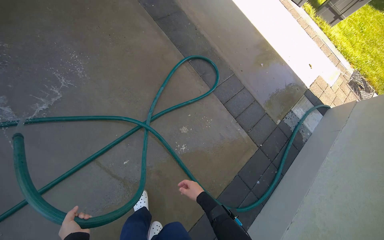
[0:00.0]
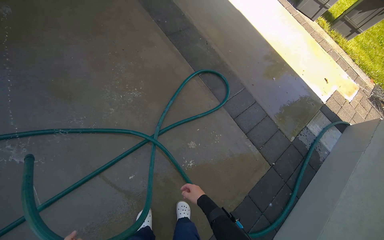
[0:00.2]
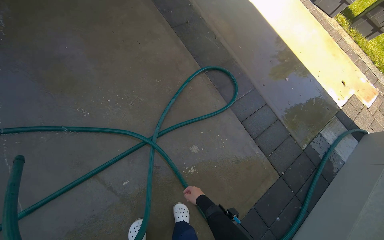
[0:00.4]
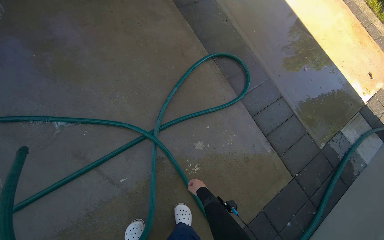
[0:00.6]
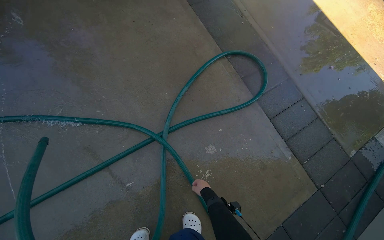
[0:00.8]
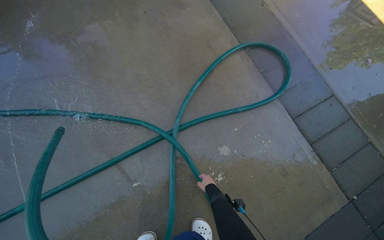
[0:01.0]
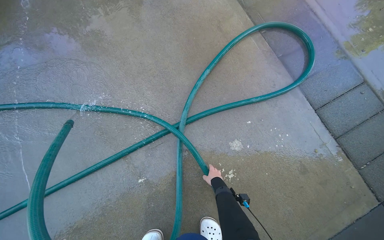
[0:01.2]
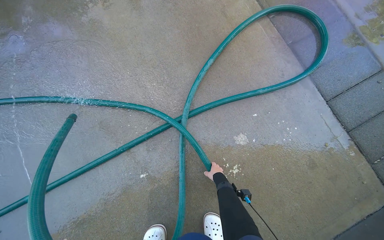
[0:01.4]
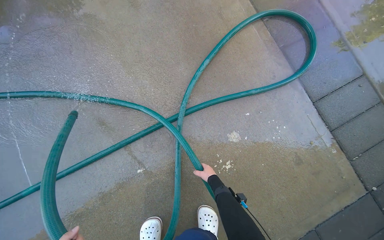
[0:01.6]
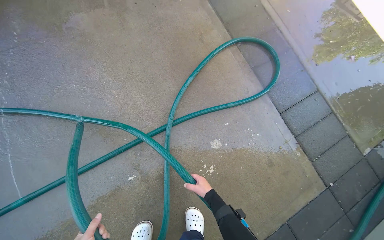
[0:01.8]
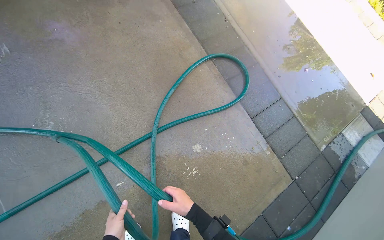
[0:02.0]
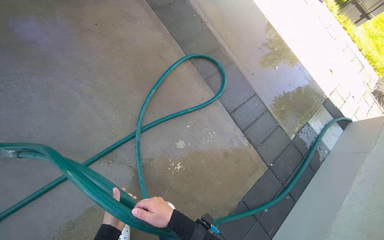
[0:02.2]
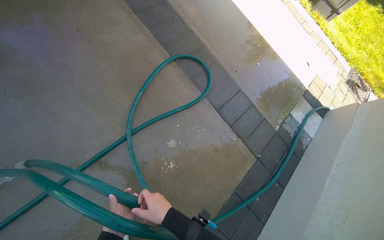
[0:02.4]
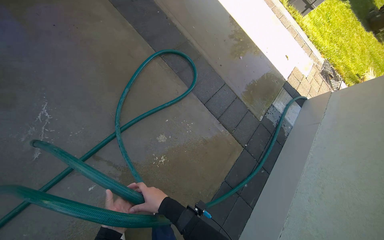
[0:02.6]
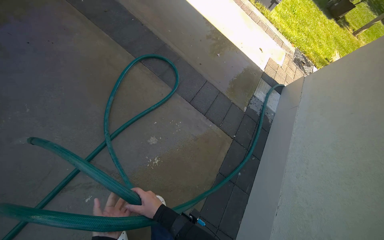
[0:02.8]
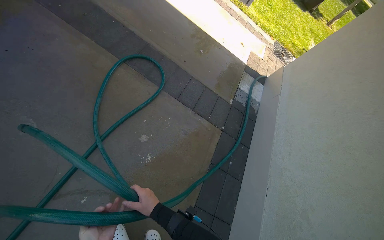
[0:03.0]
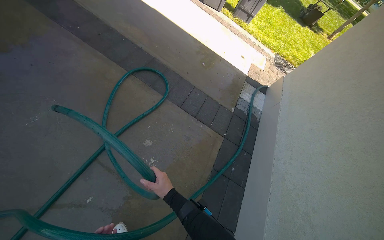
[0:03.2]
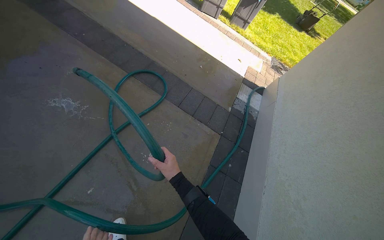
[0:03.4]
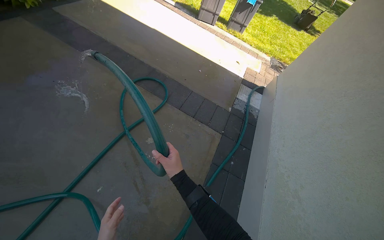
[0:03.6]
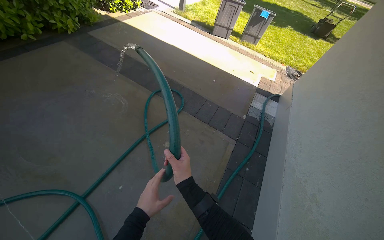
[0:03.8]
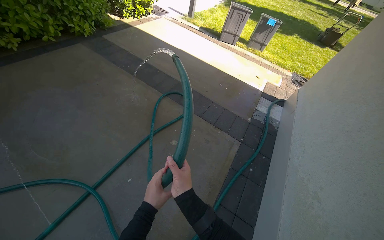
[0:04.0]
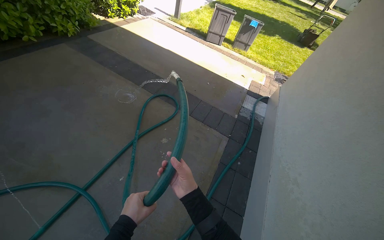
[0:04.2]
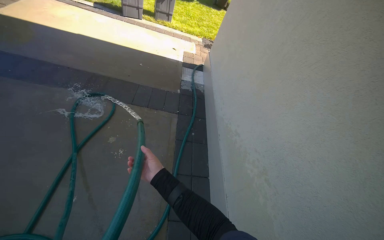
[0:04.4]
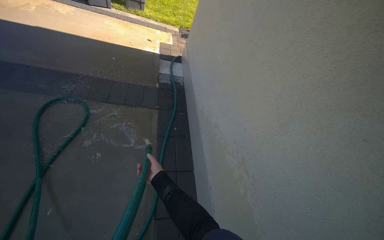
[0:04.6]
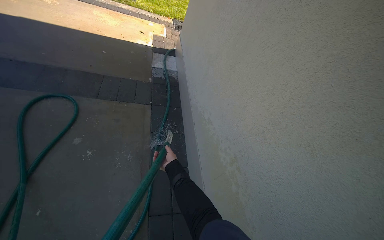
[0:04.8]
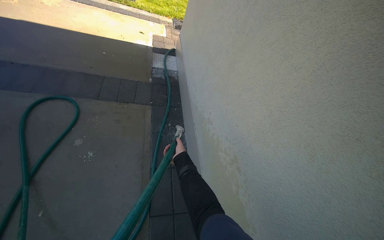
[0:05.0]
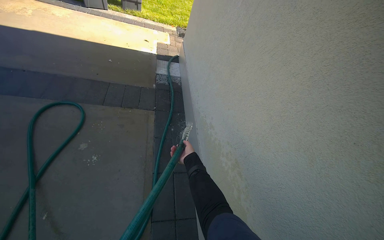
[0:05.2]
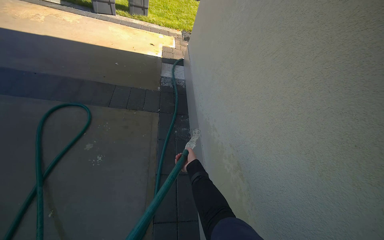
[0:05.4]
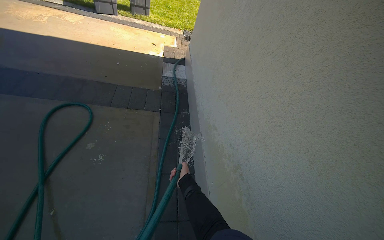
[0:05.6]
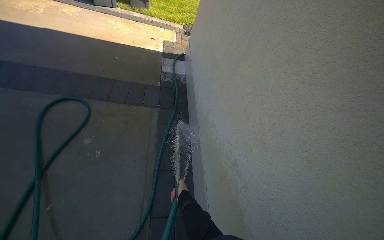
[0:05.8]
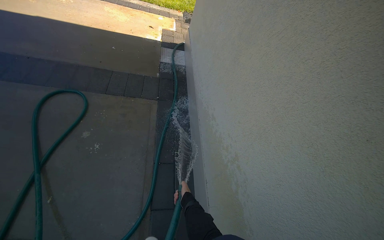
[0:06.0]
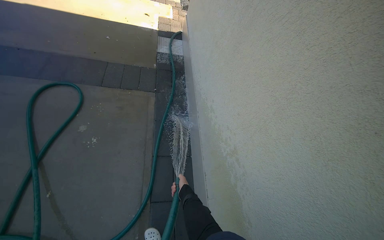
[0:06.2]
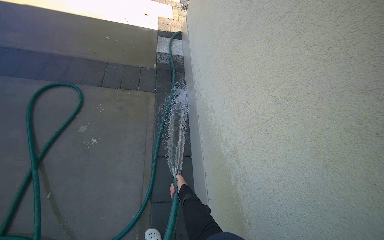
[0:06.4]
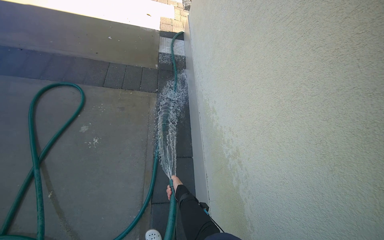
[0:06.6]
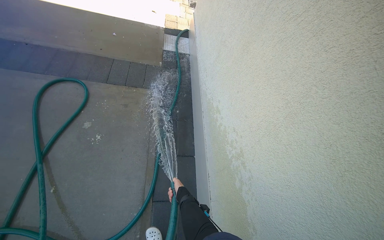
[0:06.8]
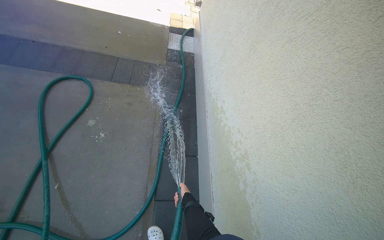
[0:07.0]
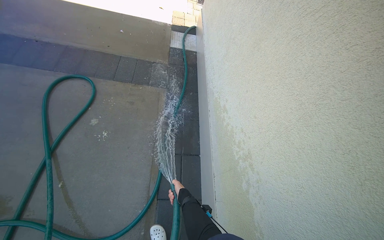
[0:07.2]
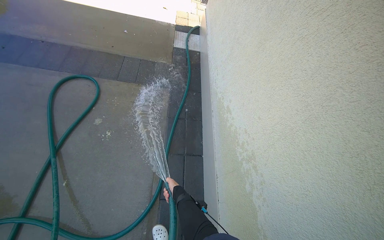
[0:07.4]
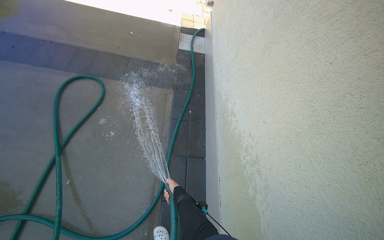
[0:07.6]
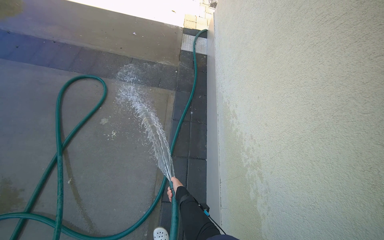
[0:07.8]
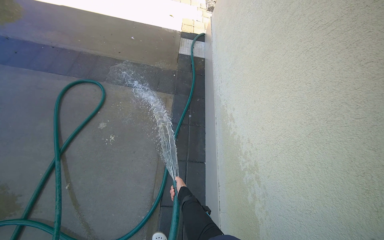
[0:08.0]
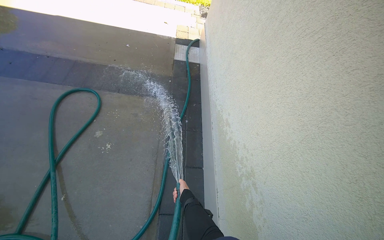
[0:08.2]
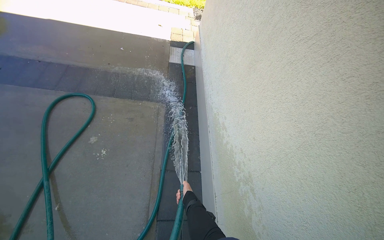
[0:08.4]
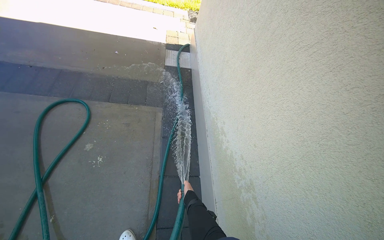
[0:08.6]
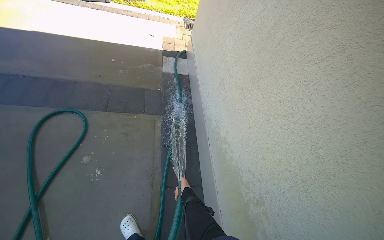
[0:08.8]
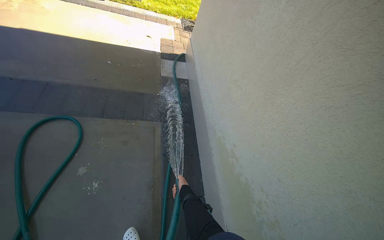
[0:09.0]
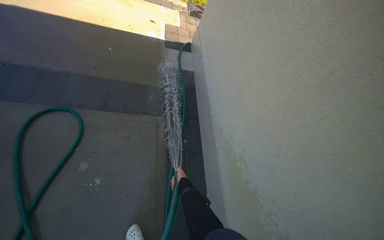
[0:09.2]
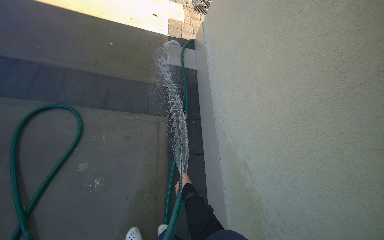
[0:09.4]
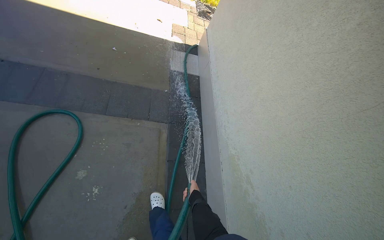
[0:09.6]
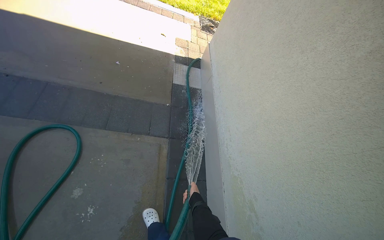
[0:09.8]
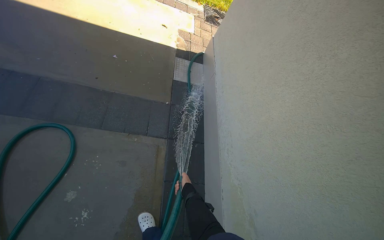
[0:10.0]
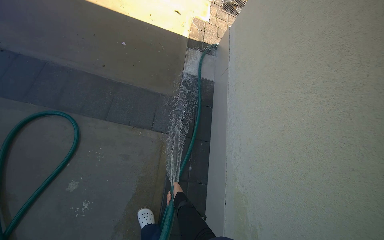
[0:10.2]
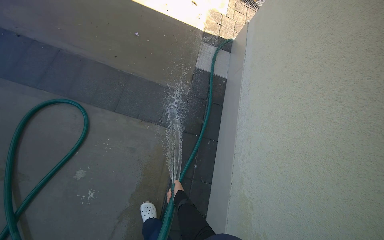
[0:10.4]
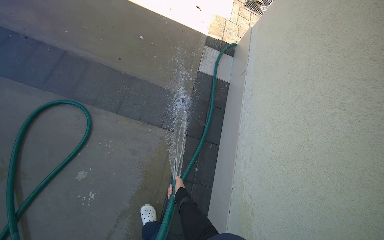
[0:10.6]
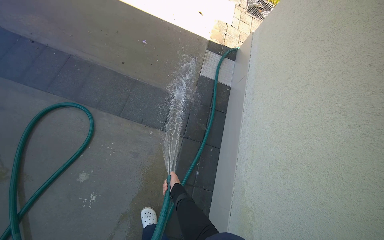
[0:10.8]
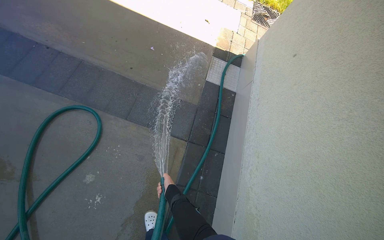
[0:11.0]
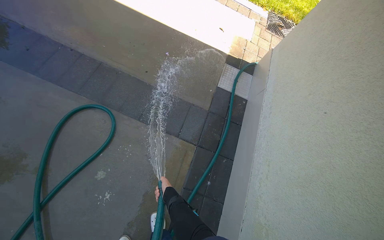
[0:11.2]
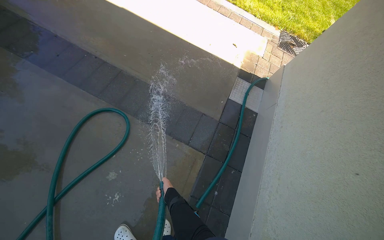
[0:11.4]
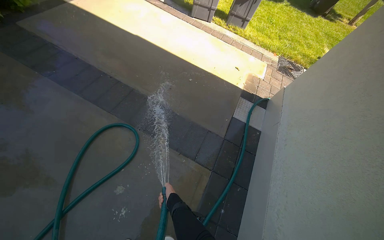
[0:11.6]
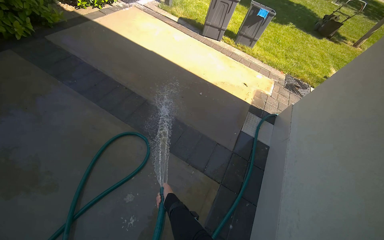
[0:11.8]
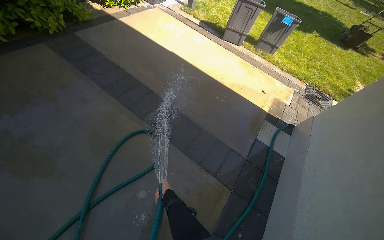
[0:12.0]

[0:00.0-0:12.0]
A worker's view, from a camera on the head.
Job: wiping surfaces.
The whole recording: Spraying water on building exterior and sidewalk. The worker sprays water on the building exterior and adjacent sidewalk with a hose.
0:00.0 to 0:01.6: The wearer moves roughly 50 cm. The view pans to the left by roughly 15 degrees.
0:01.6 to 0:03.0: The wearer moves approximately 50 cm. The head turns to the right by roughly 40 degrees.
0:03.0 to 0:04.4: The camera travels approximately 60 cm.
0:04.4 to 0:06.0: The right hand is displaced to the right, farther from the camera and down the picture by roughly 35 cm.
0:09.0 to 0:10.4: The wearer moves approximately 60 cm.
0:10.4 to 0:12.0: The head turns to the left by approximately 25 degrees. The view tilts roughly 20 degrees upward.

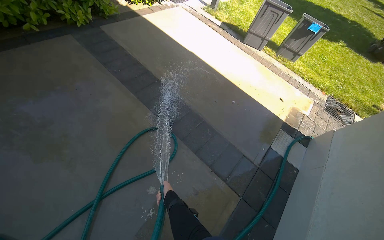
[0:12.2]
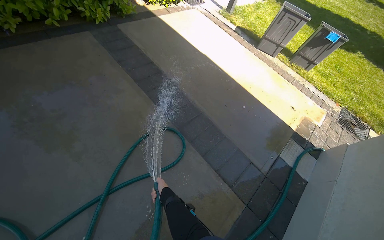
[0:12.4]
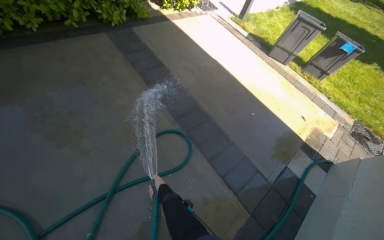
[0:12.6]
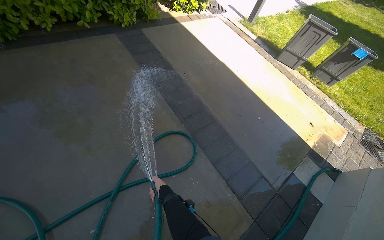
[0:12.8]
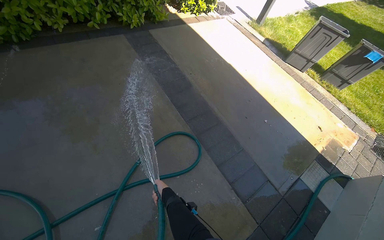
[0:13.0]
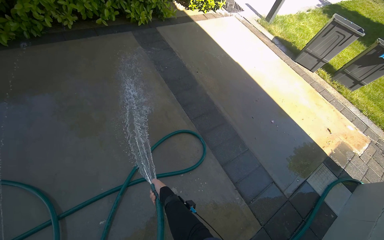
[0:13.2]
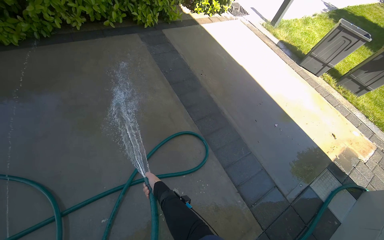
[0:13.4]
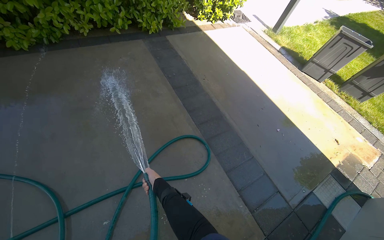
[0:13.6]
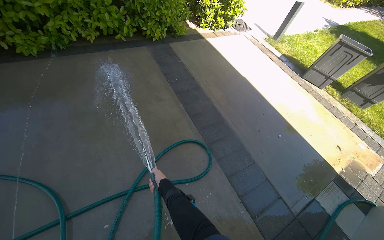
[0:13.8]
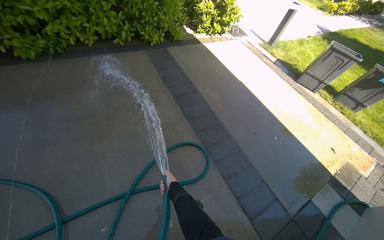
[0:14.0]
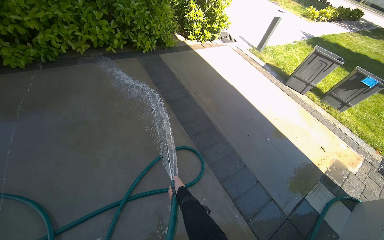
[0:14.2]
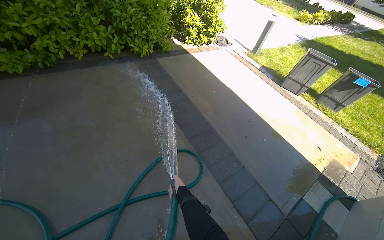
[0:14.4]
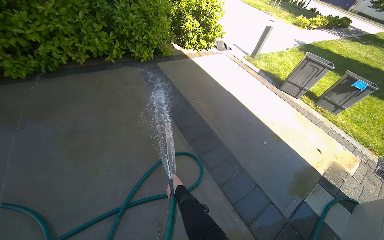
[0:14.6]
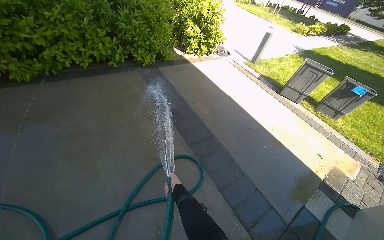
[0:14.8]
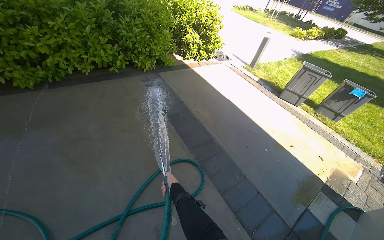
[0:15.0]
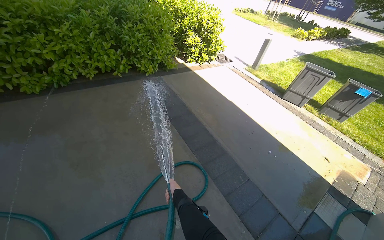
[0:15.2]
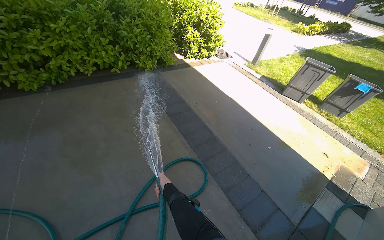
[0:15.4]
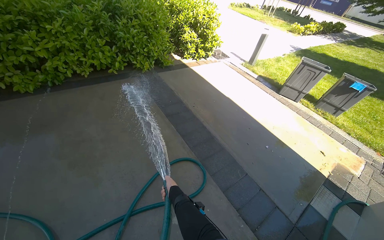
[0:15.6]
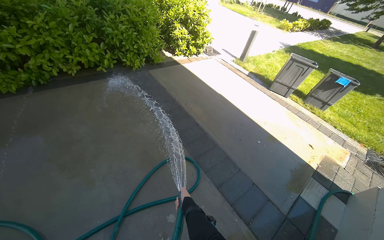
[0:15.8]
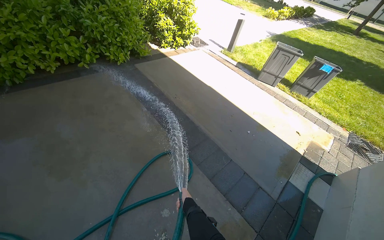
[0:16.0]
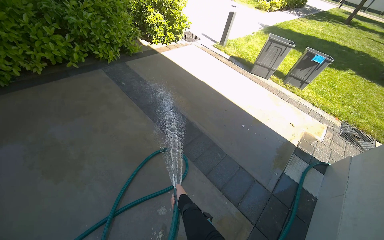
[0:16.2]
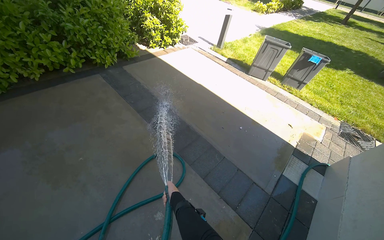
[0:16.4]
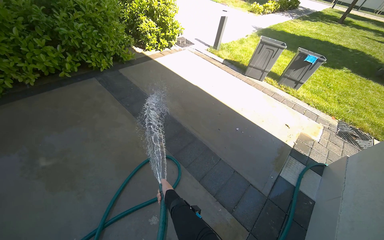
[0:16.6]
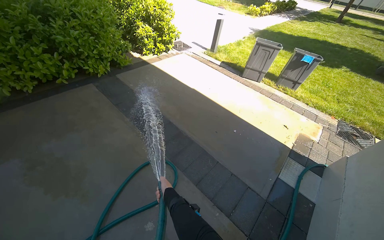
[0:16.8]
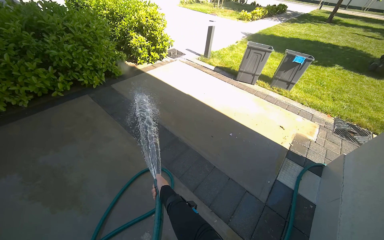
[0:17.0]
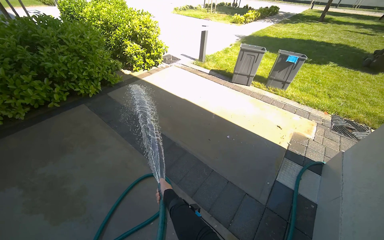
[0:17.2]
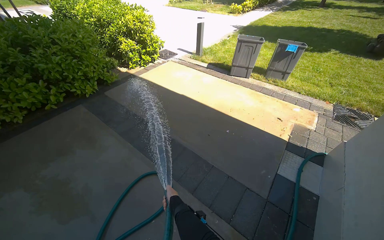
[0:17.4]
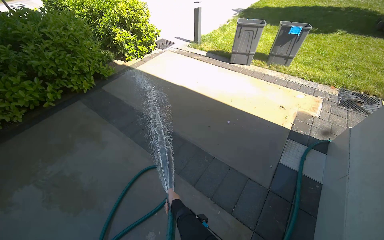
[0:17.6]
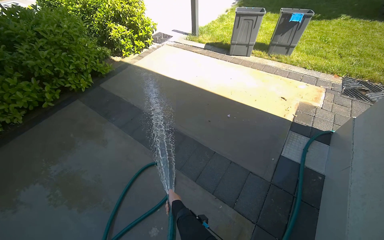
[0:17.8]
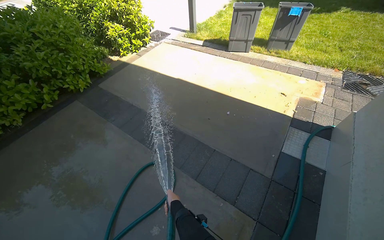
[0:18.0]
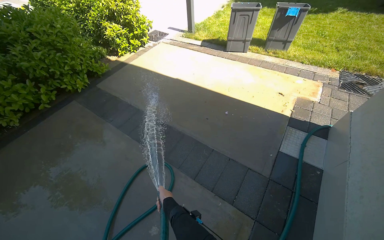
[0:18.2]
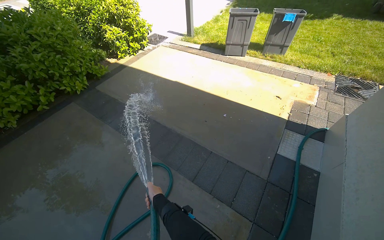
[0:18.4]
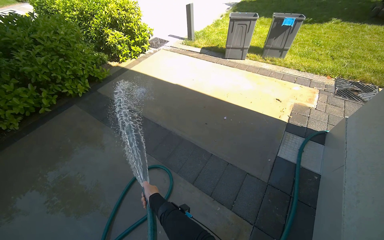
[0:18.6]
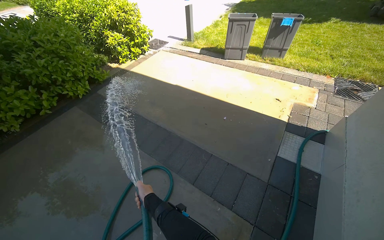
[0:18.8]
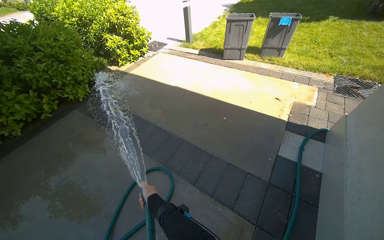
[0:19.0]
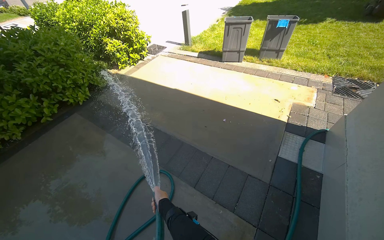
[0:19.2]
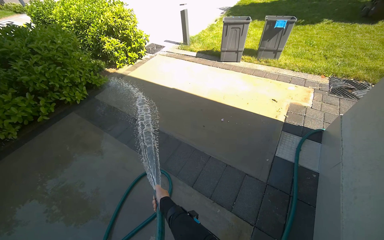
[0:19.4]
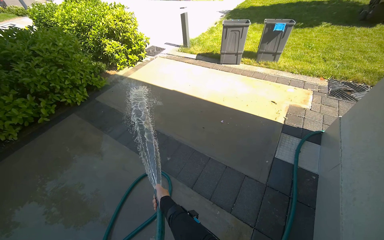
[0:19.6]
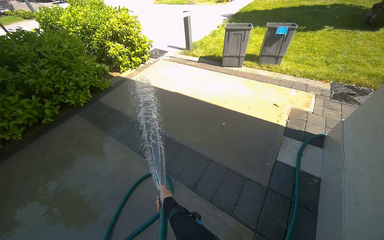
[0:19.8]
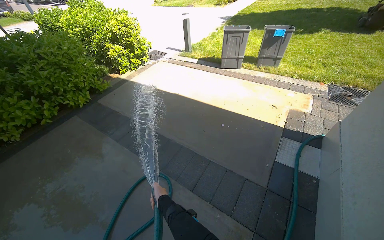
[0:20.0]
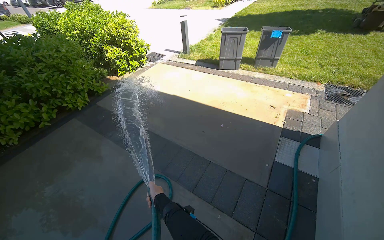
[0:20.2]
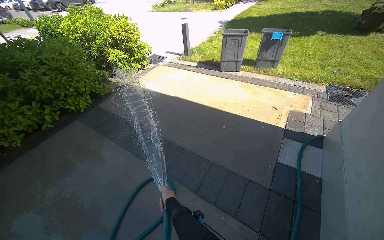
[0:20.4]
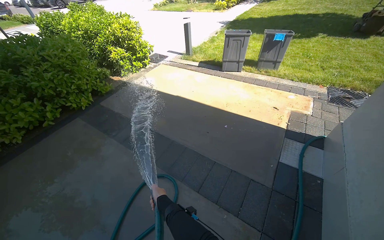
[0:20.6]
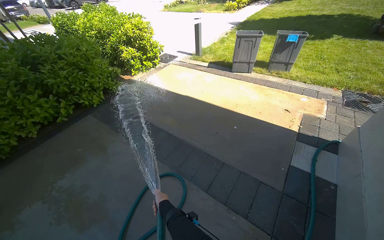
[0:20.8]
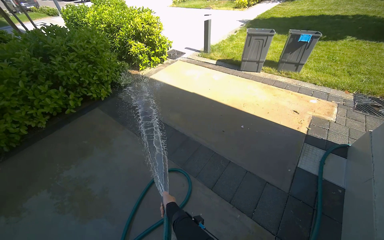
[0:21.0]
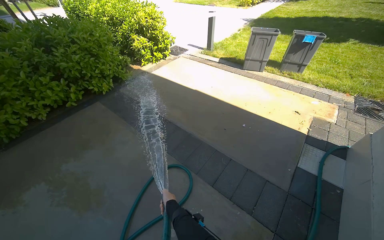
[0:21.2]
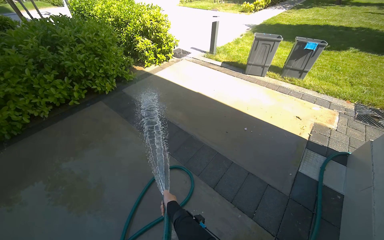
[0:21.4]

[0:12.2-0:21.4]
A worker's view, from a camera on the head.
Job: wiping surfaces.
The whole recording: Spraying water on building exterior and sidewalk. The worker sprays water on the building exterior and adjacent sidewalk with a hose.
0:12.2 to 0:13.8: The head rotates roughly 20 degrees to the left. The right hand travels up the picture by some 10 cm.
